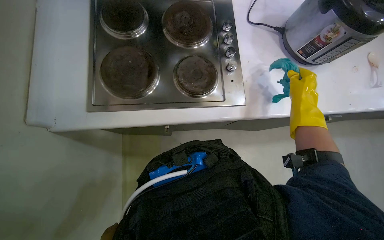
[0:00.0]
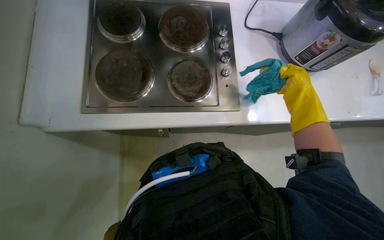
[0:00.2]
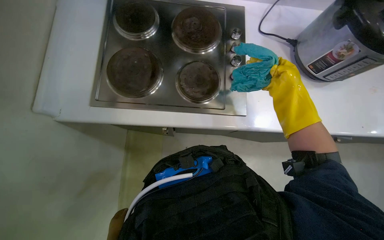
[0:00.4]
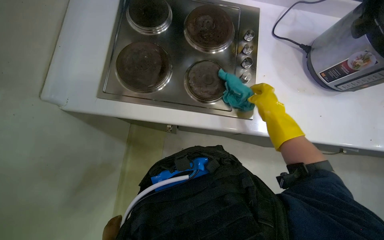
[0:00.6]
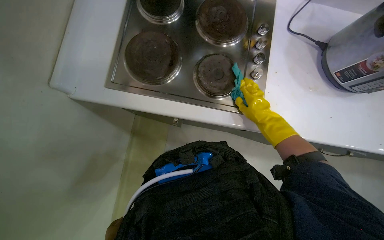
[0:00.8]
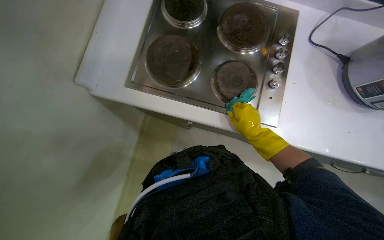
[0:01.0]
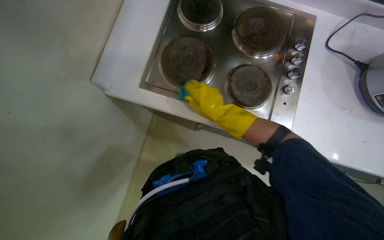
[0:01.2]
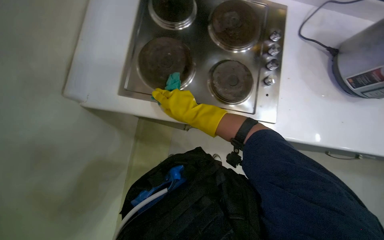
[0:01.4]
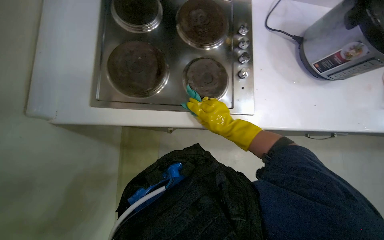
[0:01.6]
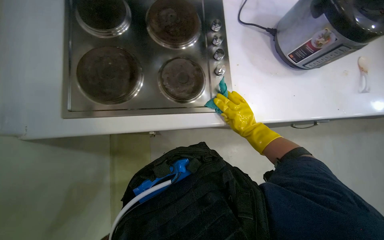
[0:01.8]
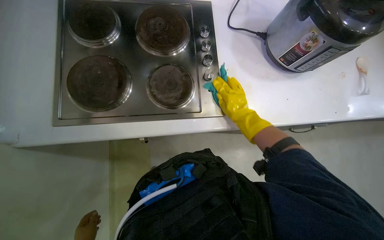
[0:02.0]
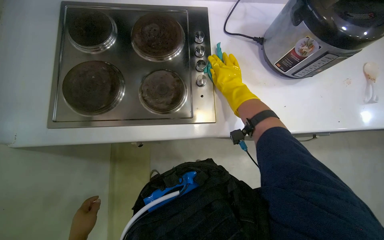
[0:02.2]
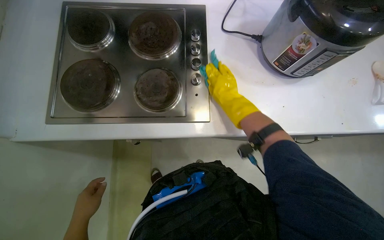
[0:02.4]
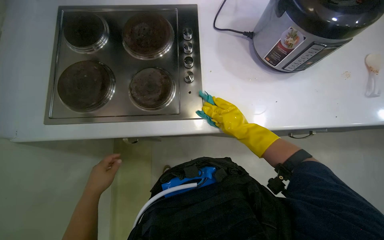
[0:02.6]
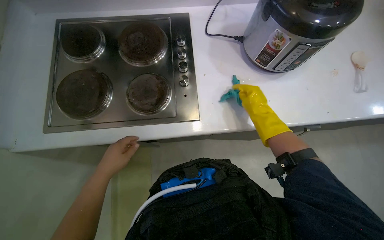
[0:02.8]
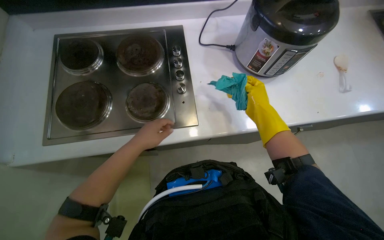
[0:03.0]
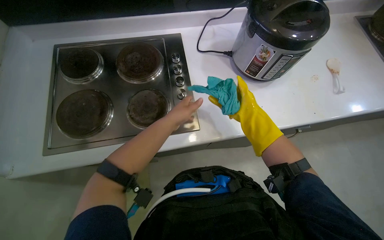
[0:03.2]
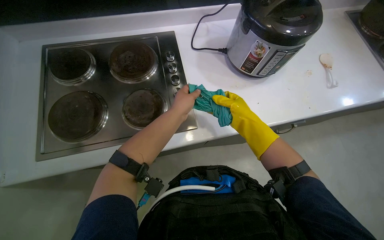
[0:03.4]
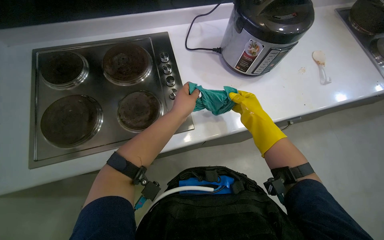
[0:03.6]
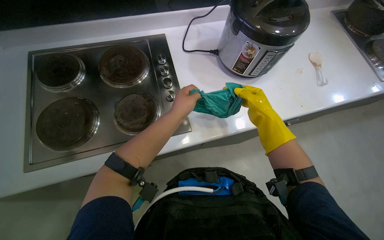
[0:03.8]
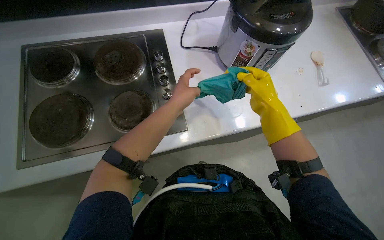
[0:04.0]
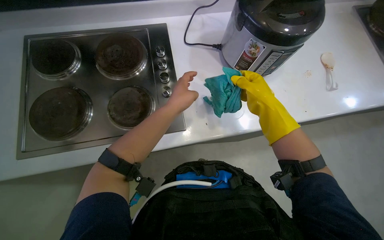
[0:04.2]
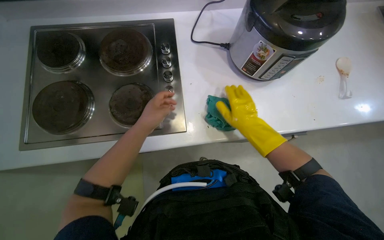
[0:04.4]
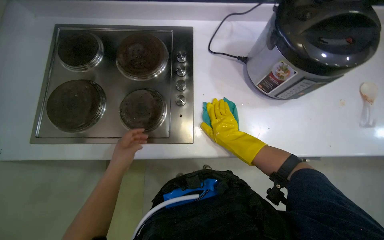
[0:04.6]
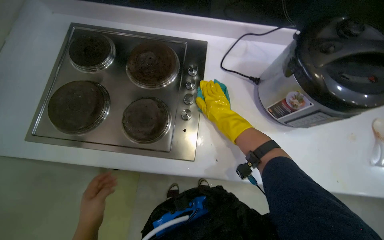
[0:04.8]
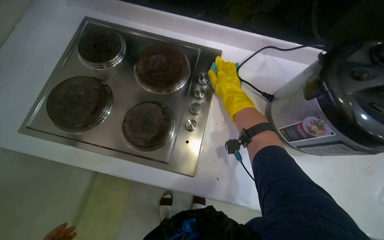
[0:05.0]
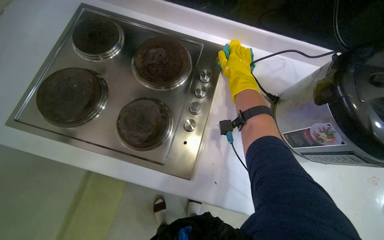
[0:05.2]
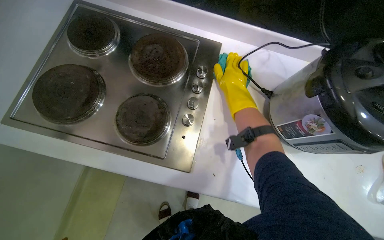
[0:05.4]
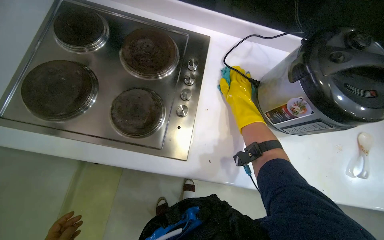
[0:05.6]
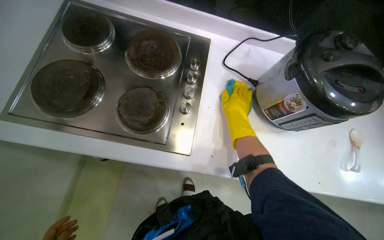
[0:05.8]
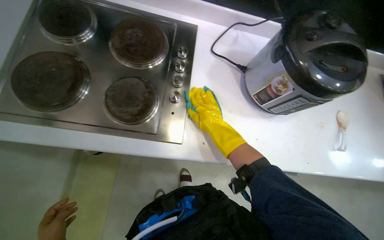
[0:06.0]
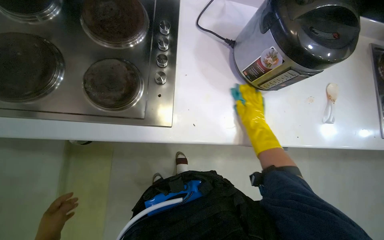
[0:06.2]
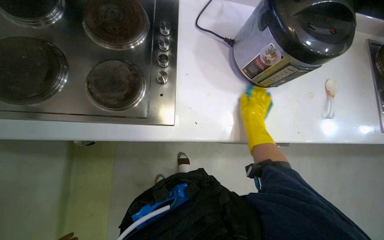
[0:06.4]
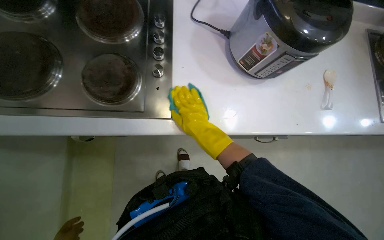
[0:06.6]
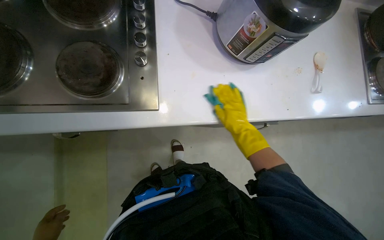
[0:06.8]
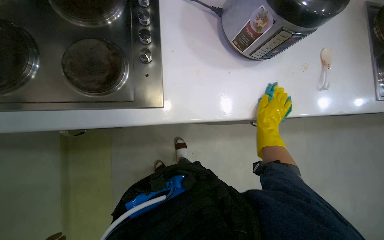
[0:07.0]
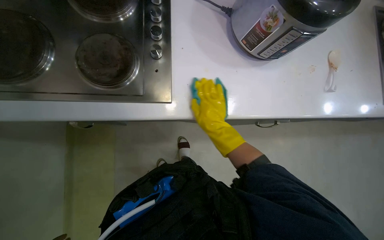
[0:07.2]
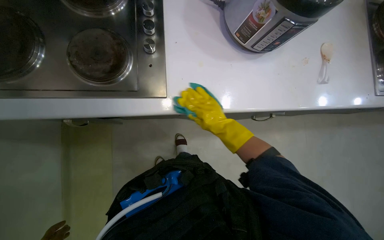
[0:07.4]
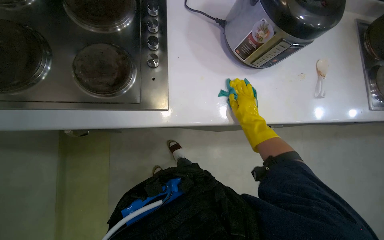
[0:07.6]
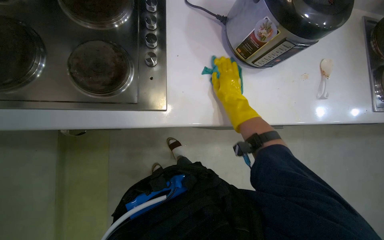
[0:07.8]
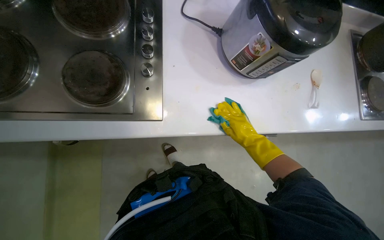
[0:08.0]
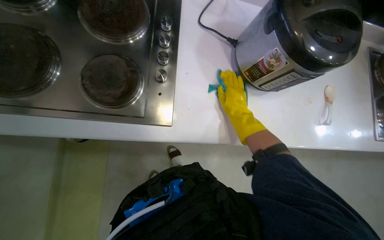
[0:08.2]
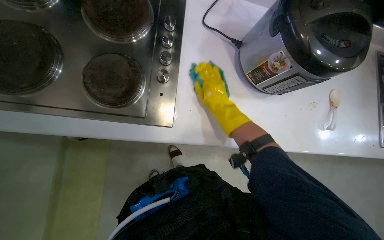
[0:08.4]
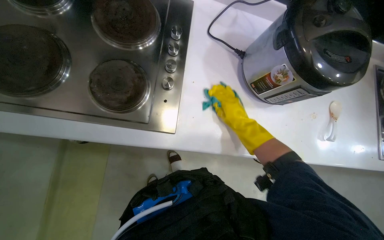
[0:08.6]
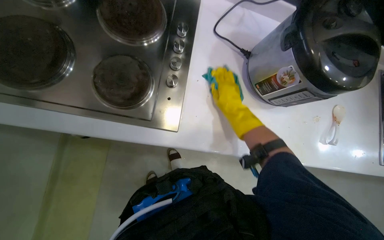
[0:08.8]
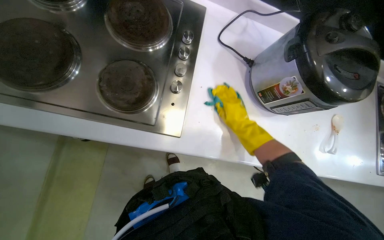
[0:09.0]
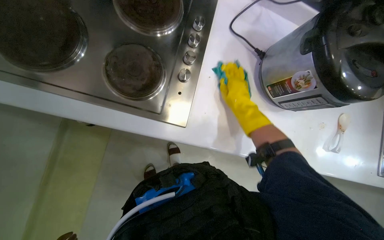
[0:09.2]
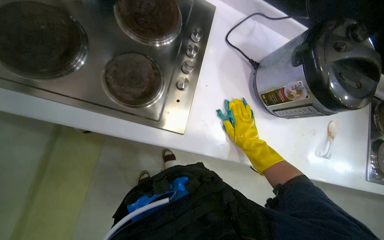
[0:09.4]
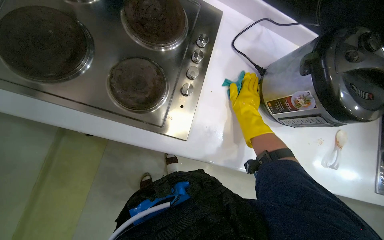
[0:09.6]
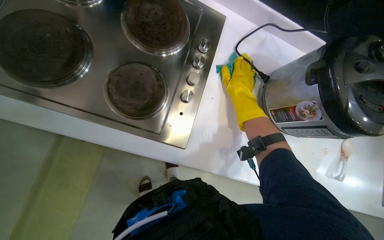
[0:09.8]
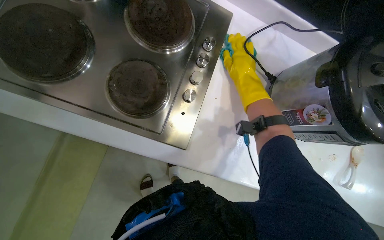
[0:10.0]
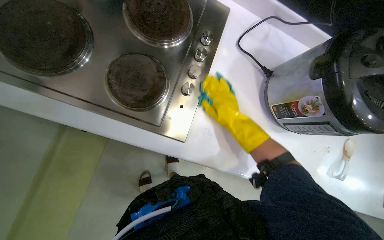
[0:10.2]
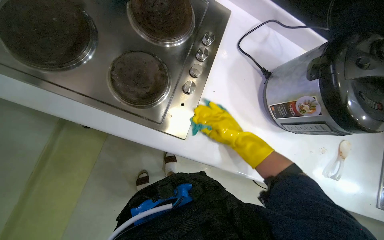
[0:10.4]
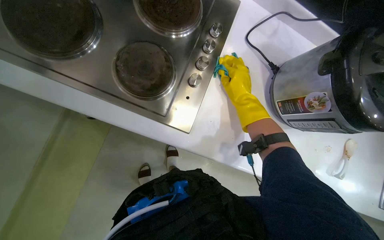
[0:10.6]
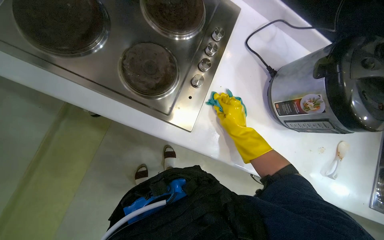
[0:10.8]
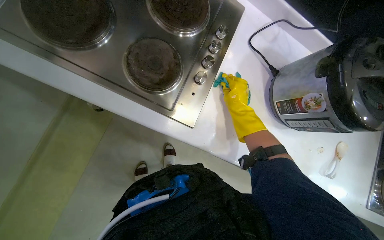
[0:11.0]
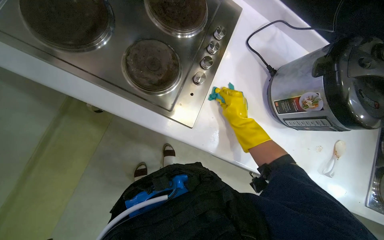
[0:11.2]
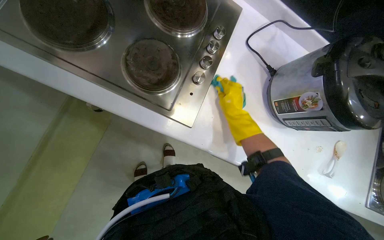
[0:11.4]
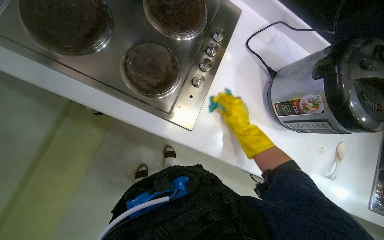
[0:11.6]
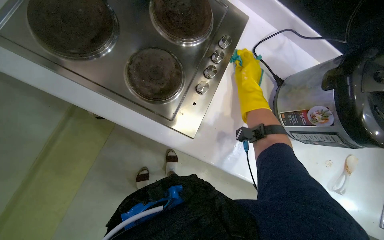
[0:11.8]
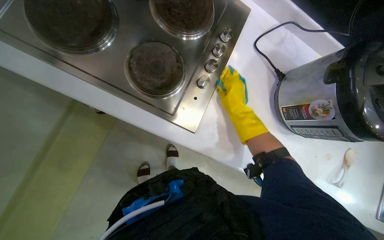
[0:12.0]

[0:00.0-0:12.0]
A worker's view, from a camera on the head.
Job: cleaning kitchen.
The whole recording: Cleaning kitchen counter and sinks. The worker sprays cleaner and wipes down the kitchen counter and both sinks, cleans the sink drains, and disposes of the collected debris.
0:00.0 to 0:01.6: The right hand is displaced to the left by about 25 cm.
0:01.6 to 0:03.0: The right hand goes roughly 35 cm to the right.
0:04.4 to 0:06.0: The right hand heads farther from the camera, covering some 10 cm, and moves some 35 cm up the picture and comes back.
0:06.0 to 0:07.6: The right hand goes left and right, about 20 cm each way, reversing 4 times.
0:07.6 to 0:09.0: The right hand moves up and down the picture over roughly 10 cm, changing direction 2 times.
0:09.0 to 0:10.4: The right hand moves approximately 20 cm up the picture and comes back.
0:10.4 to 0:12.0: The right hand swings up and down the picture, roughly 15 cm each way, with 2 reversals.

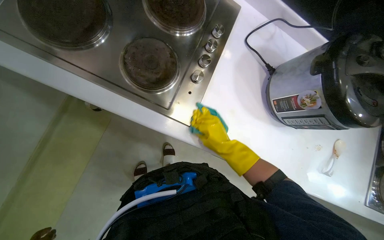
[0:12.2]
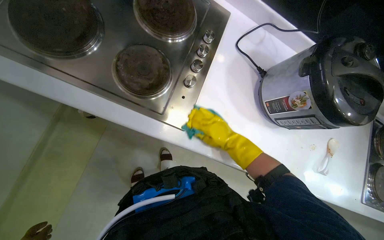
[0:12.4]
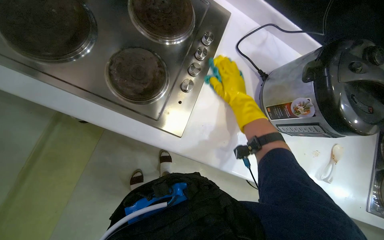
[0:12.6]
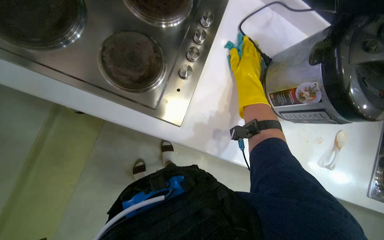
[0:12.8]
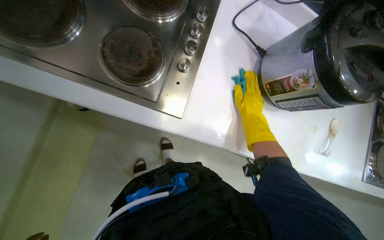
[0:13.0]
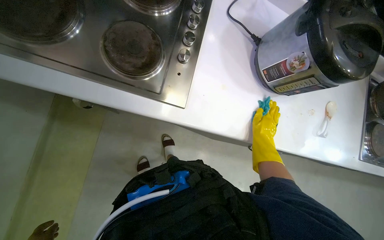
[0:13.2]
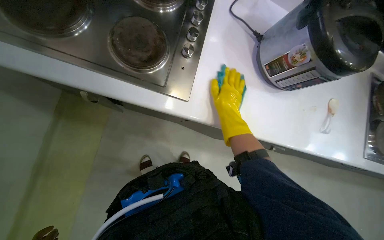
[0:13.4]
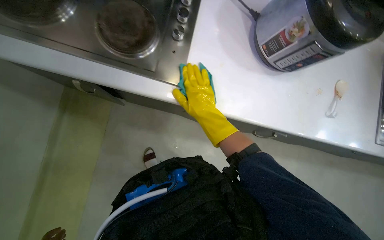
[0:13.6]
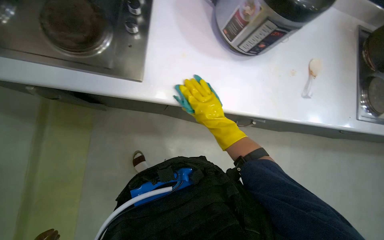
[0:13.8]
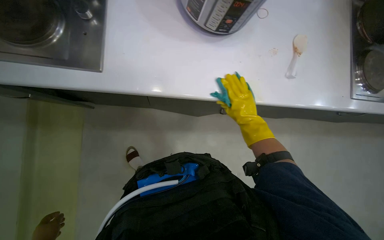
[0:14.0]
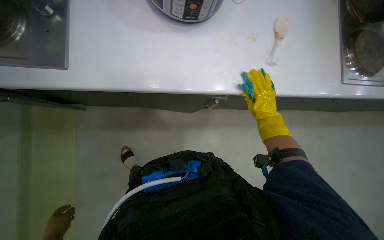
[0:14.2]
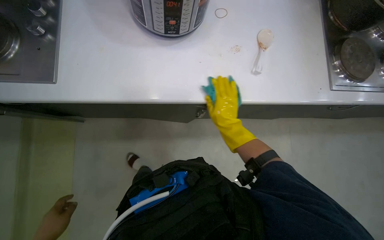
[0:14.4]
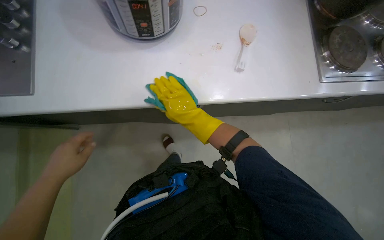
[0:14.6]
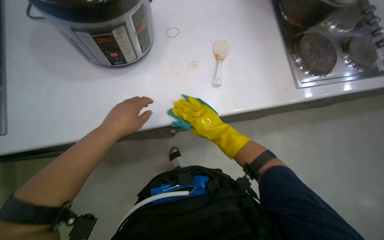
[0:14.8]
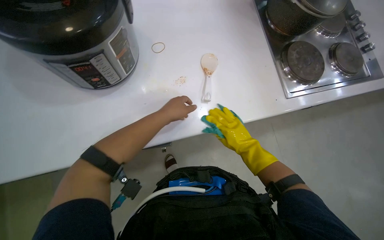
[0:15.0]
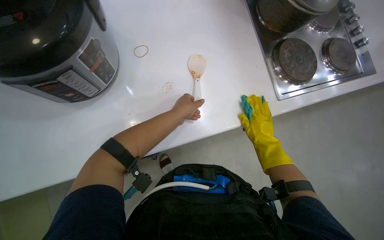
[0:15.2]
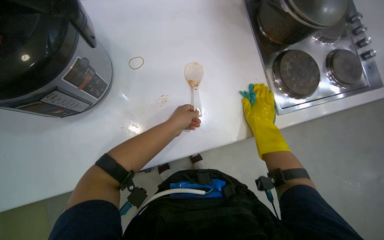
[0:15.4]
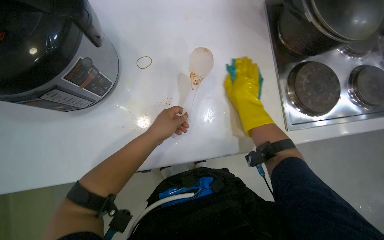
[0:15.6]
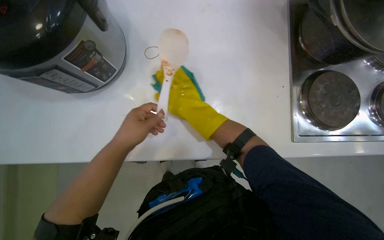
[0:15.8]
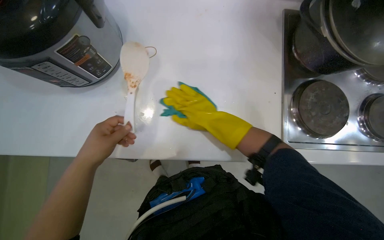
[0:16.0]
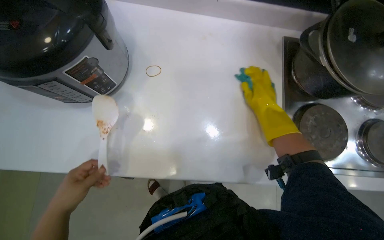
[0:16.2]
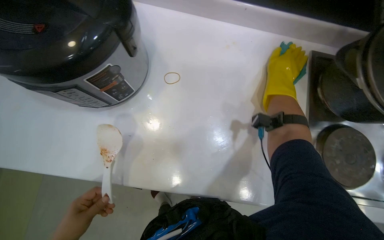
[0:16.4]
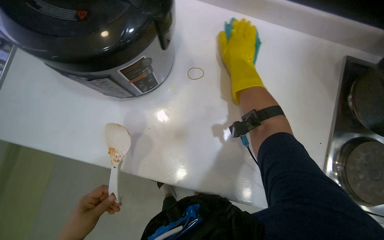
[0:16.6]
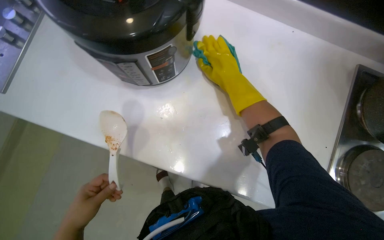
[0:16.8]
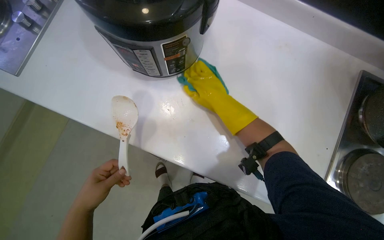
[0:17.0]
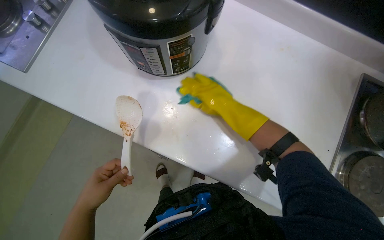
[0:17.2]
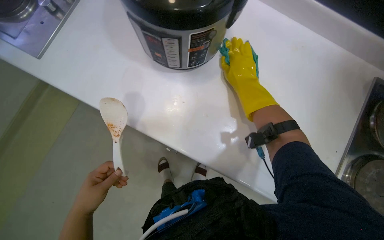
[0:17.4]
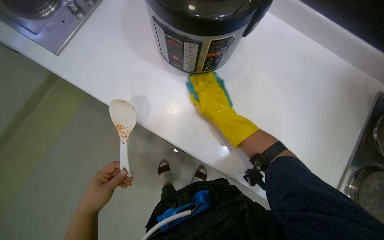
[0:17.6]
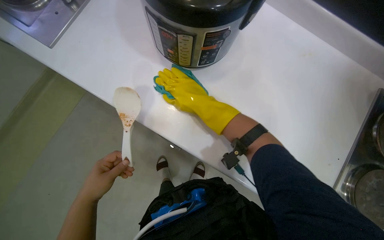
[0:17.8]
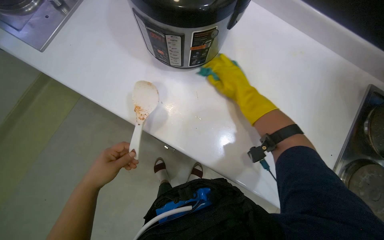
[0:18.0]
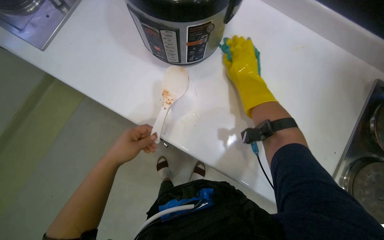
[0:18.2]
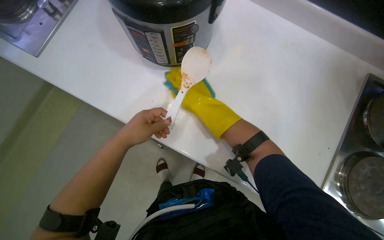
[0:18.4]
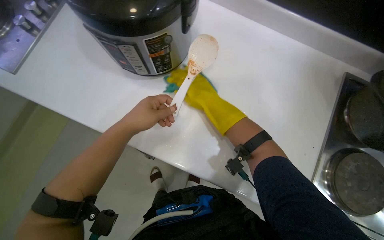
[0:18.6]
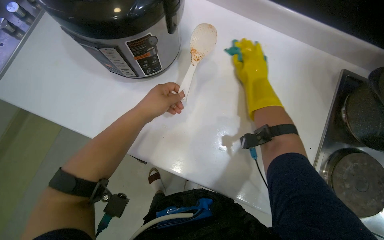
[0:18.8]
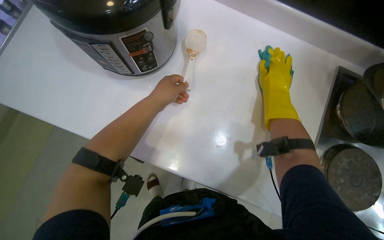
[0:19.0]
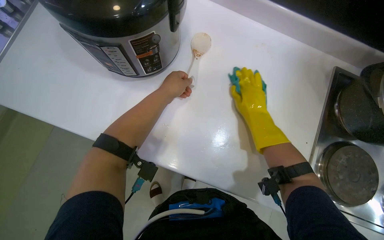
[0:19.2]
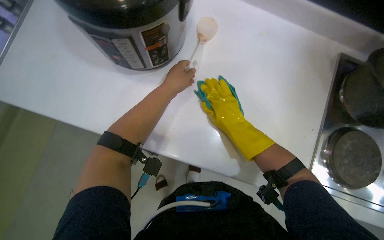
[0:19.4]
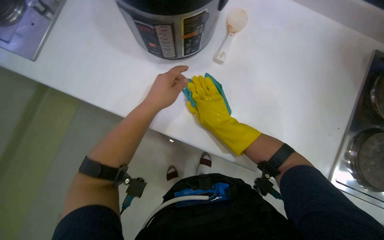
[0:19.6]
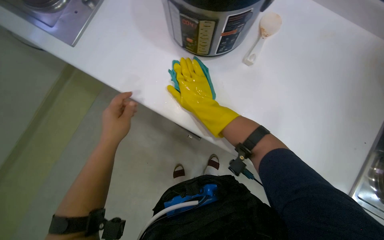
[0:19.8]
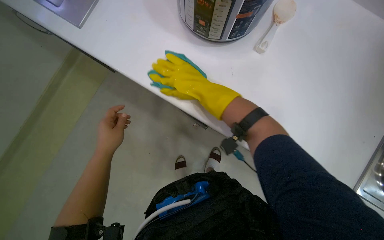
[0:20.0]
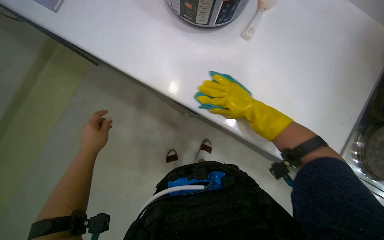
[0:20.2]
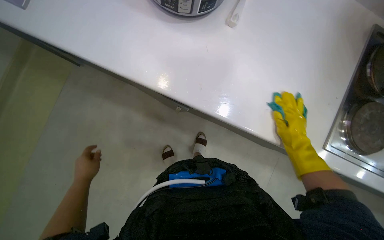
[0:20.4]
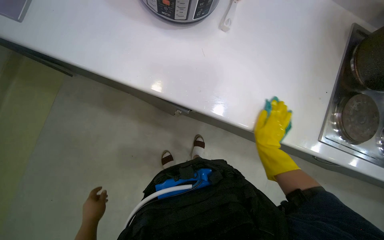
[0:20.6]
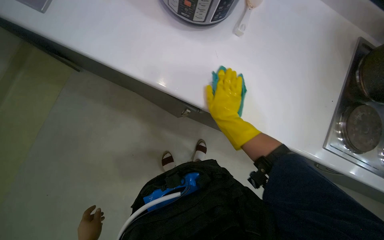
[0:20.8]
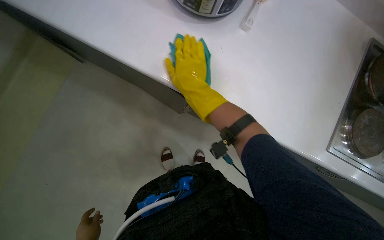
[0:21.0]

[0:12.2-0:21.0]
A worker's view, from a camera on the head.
Job: cleaning kitchen.
The whole recording: Cleaning kitchen counter and sinks. The worker sprays cleaner and wipes down the kitchen counter and both sinks, cleans the sink drains, and disposes of the collected debris.
0:13.6 to 0:15.2: The camera travels to the right, roughly 60 cm. Everything in view rotates approximately 30 degrees counterclockwise.
0:15.2 to 0:16.6: The head rotates approximately 30 degrees to the left. The right hand swings left and right, some 20 cm each way, with 2 reversals.
0:16.6 to 0:18.0: The right hand shifts some 10 cm down the picture.
0:18.0 to 0:19.6: The left hand travels up the picture and to the right by roughly 20 cm. Meanwhile the right hand goes left and right, some 20 cm each way, reversing 2 times.
0:19.6 to 0:21.0: The right hand goes to the right and returns, some 15 cm each way.
